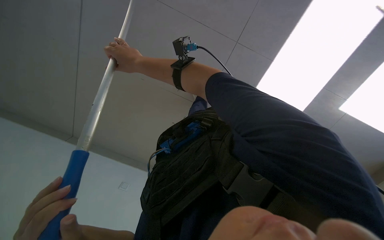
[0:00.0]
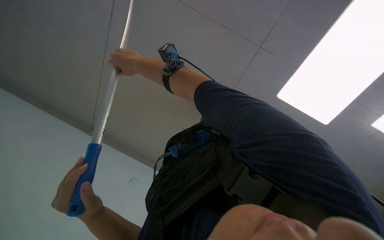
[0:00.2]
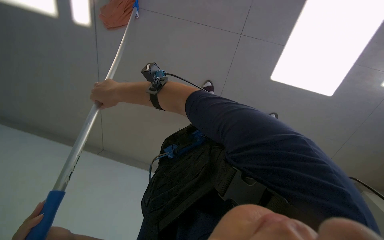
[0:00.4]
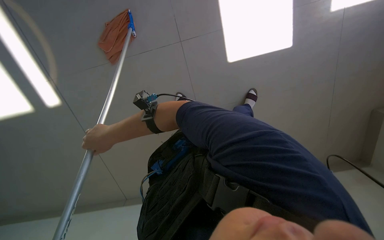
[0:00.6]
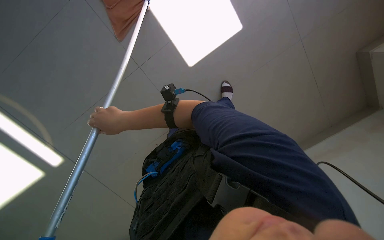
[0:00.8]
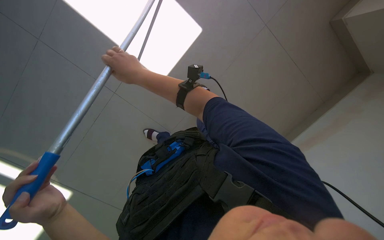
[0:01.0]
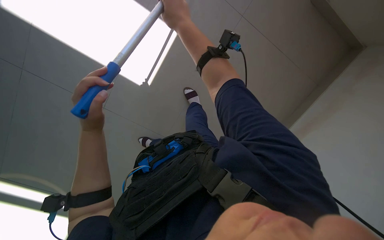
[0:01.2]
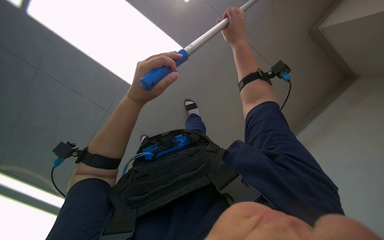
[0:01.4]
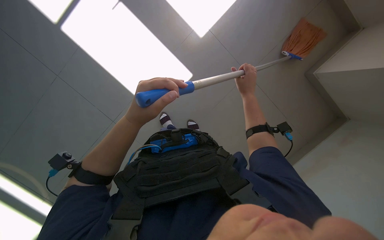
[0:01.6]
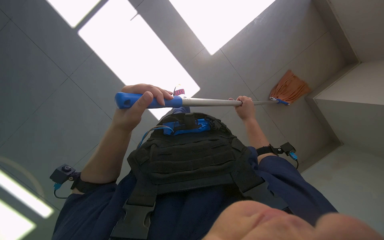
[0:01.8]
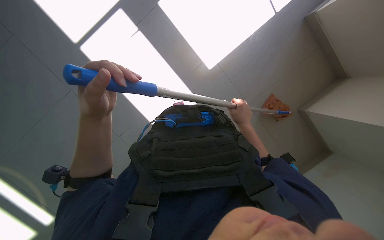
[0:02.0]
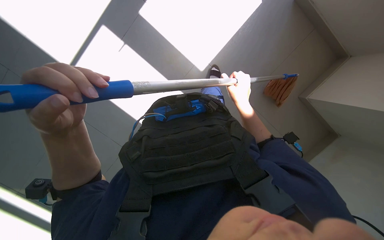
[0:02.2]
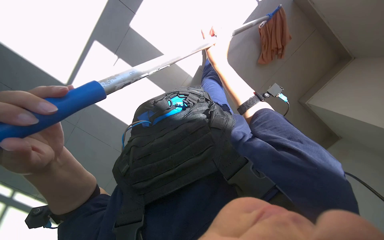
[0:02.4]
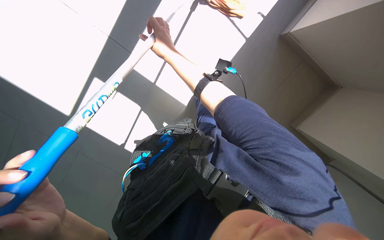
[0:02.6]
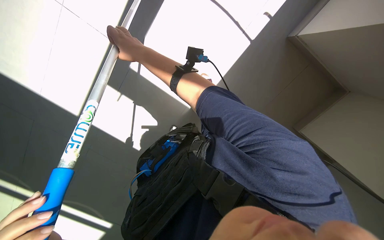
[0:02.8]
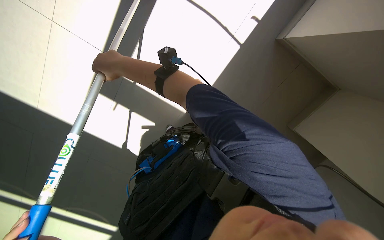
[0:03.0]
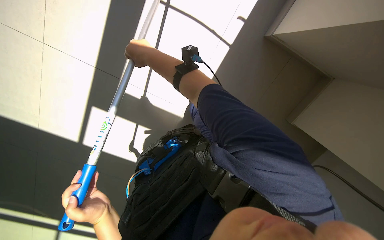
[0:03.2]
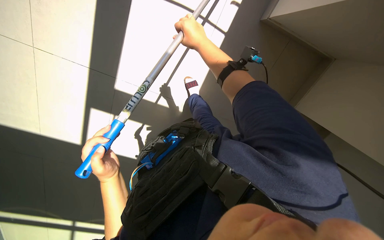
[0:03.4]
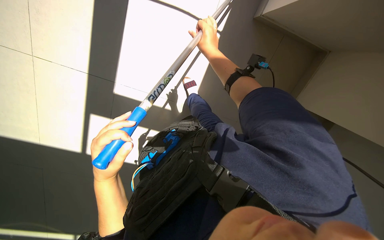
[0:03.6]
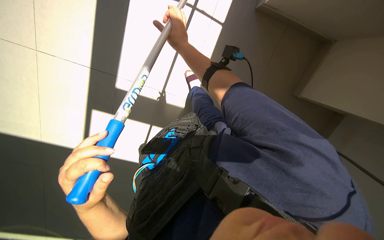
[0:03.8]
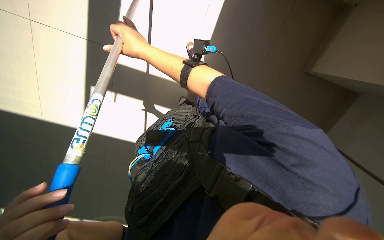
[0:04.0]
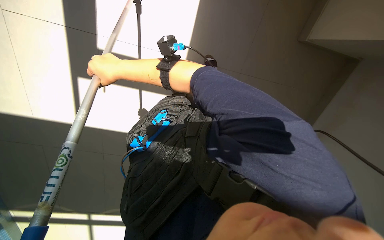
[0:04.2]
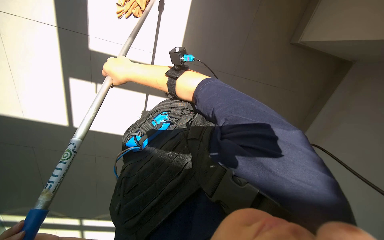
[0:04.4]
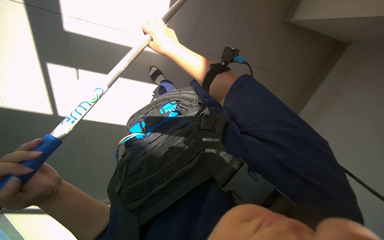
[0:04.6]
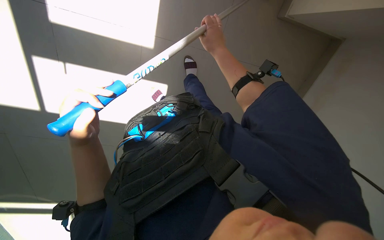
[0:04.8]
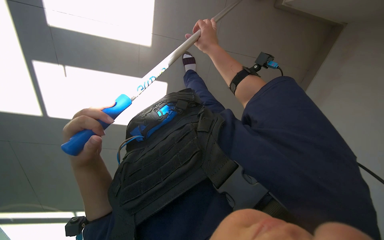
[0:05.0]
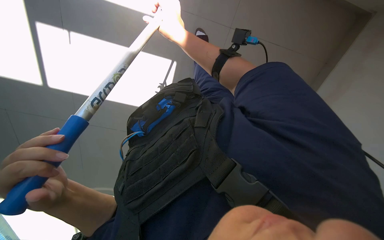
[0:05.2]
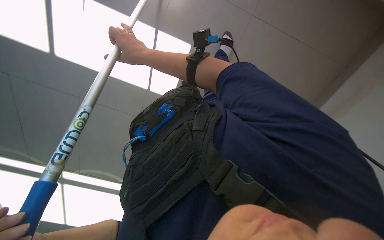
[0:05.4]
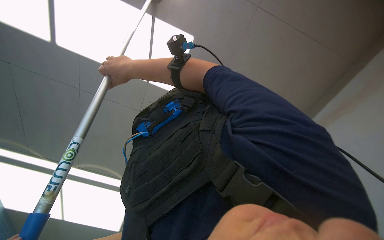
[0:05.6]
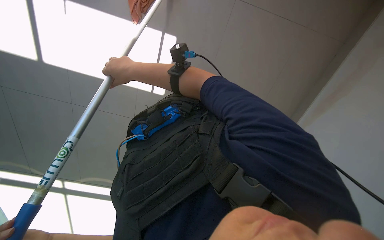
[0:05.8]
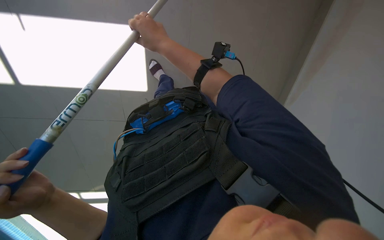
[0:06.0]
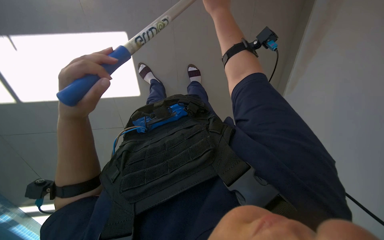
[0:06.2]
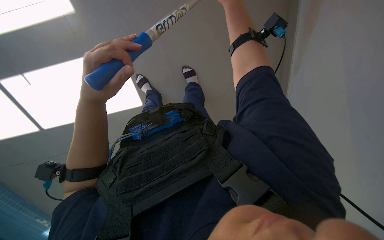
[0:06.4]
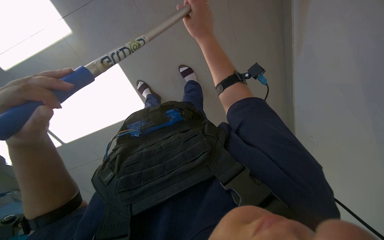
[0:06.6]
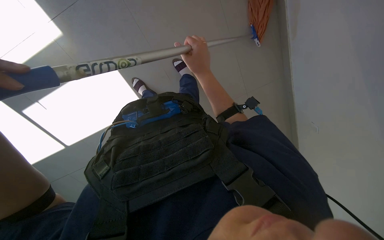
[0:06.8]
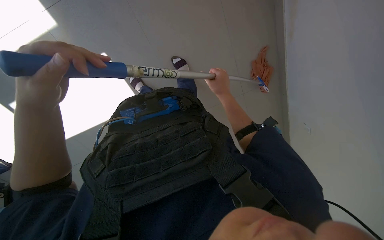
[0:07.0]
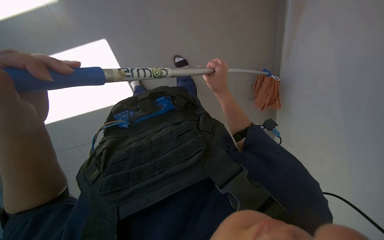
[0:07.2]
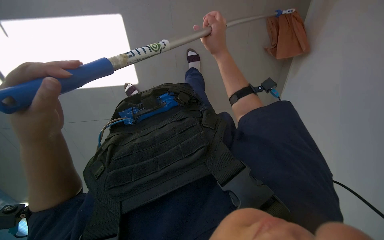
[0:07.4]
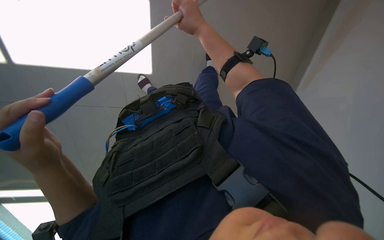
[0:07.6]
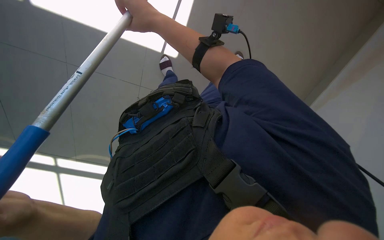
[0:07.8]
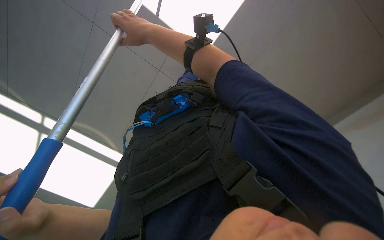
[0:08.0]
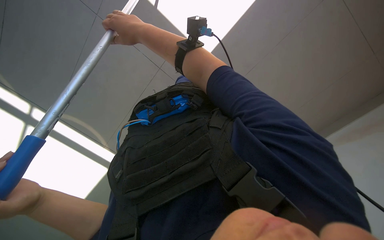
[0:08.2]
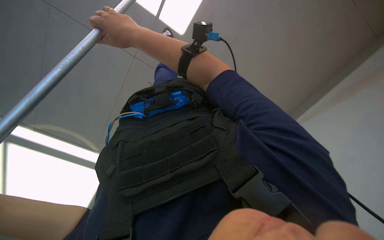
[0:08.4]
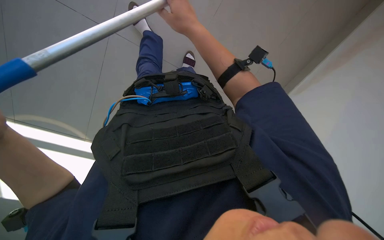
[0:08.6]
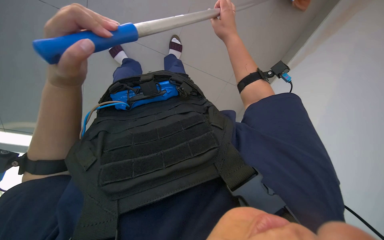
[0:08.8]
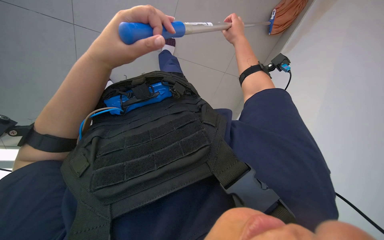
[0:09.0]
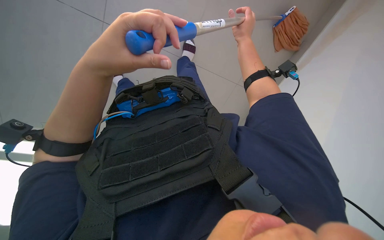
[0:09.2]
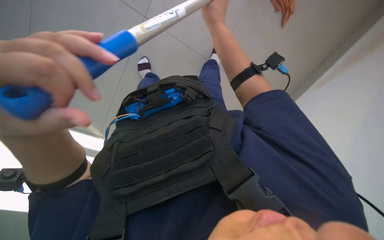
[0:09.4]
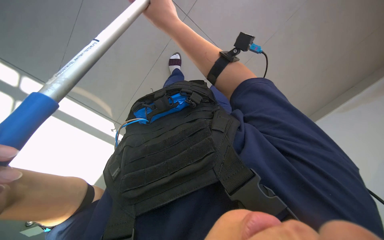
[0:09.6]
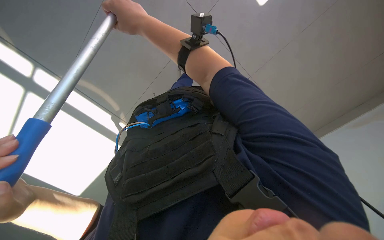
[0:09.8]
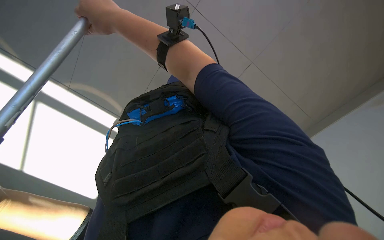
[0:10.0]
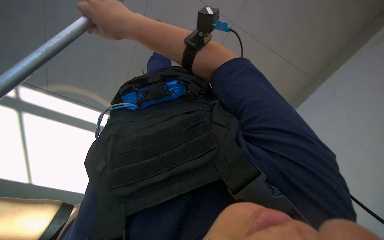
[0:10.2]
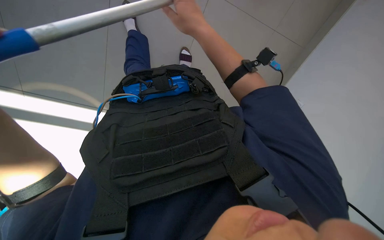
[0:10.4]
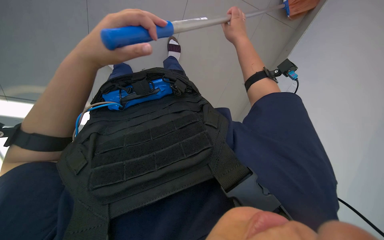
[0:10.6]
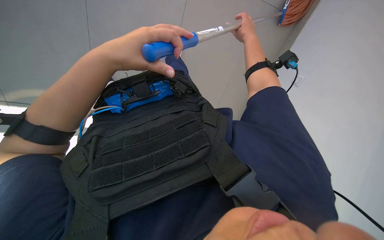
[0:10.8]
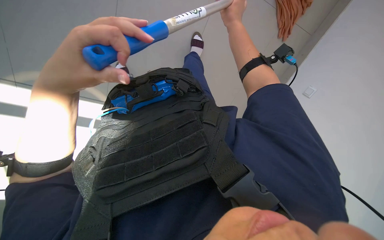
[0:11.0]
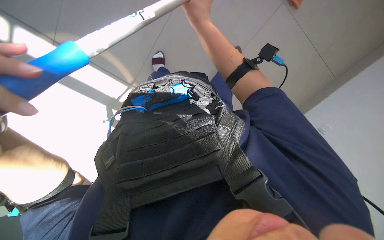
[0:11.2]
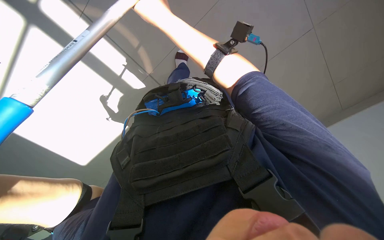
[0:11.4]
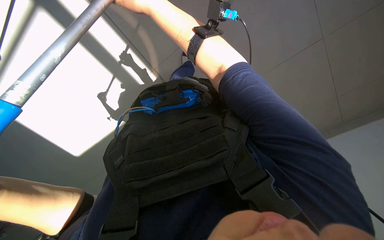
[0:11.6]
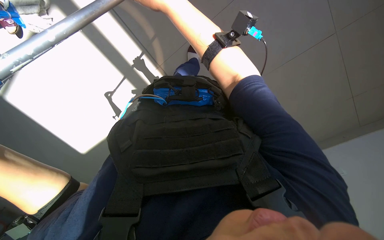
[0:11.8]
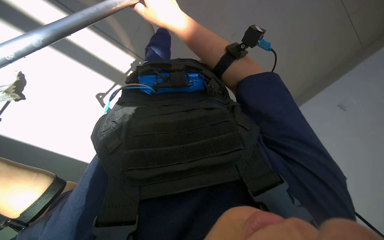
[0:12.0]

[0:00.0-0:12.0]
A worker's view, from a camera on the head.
Job: mopping floor.
The whole recording: Mopping pool deck floor. The worker mops the tiled floor around the pool with a long-handled mop.
0:01.6 to 0:03.0: The right hand travels to the left and up the picture by some 30 cm.
0:03.0 to 0:04.4: The right hand goes to the right and returns, approximately 30 cm each way.
0:04.4 to 0:06.0: The camera pitches downward, by approximately 15 degrees. The right hand moves left and right over roughly 25 cm, changing direction 2 times.
0:06.0 to 0:07.6: The left hand travels to the right by approximately 10 cm. Meanwhile the right hand goes up and down the picture, about 25 cm each way, reversing 2 times.
0:07.6 to 0:09.0: The right hand moves to the right and farther from the camera, approximately 25 cm.
0:09.0 to 0:10.4: The right hand is displaced to the left and nearer to the camera by about 20 cm.
0:10.4 to 0:12.0: The right hand reaches about 25 cm to the right, then returns.

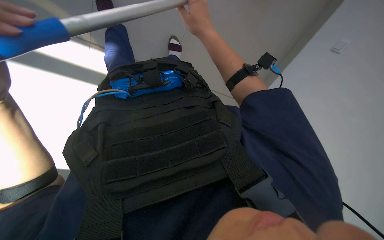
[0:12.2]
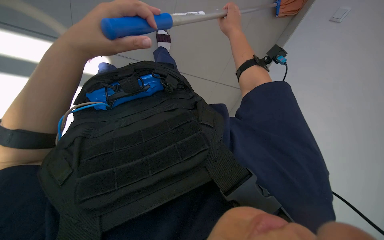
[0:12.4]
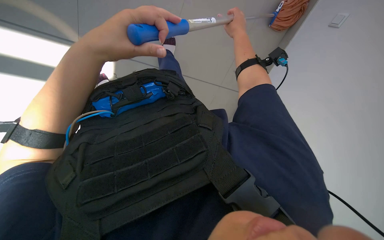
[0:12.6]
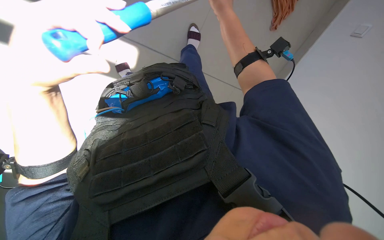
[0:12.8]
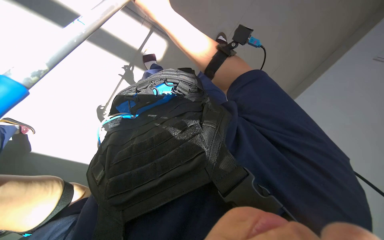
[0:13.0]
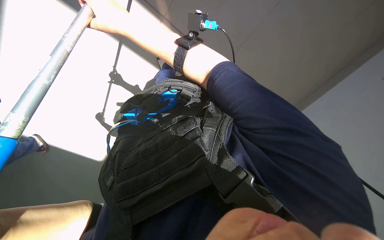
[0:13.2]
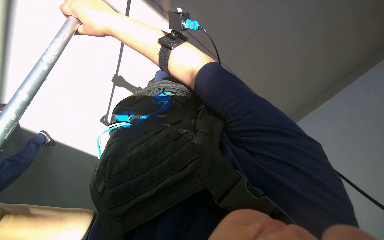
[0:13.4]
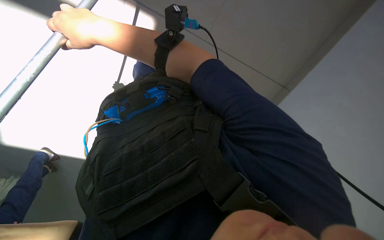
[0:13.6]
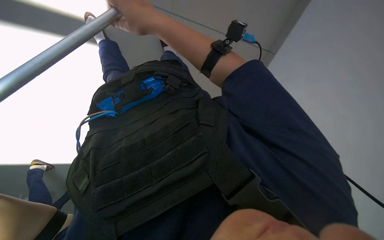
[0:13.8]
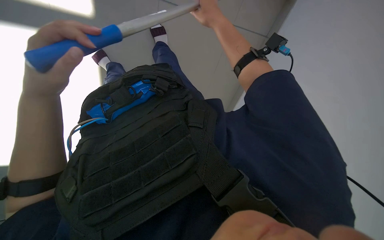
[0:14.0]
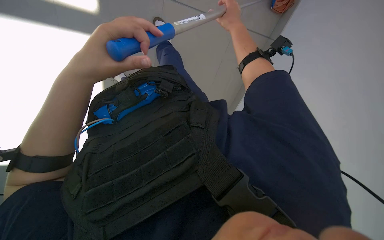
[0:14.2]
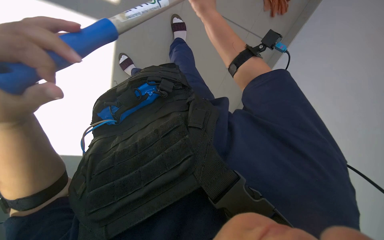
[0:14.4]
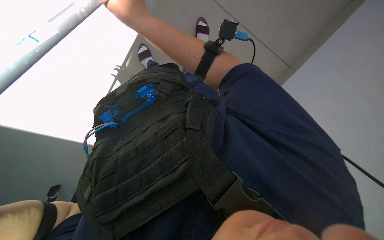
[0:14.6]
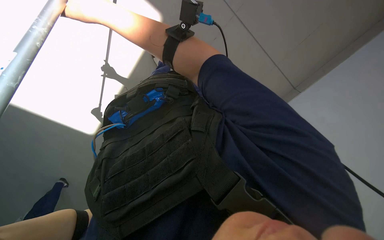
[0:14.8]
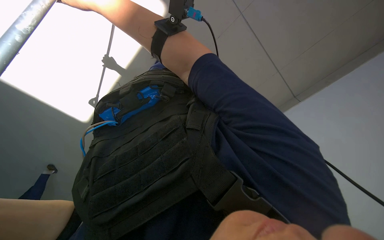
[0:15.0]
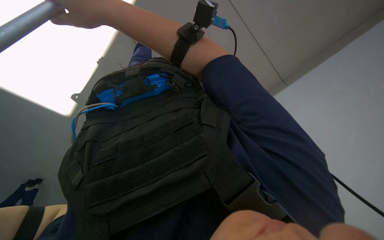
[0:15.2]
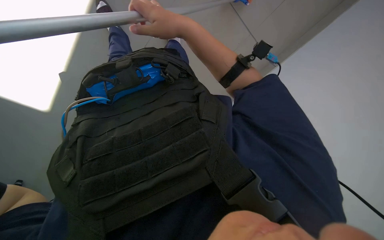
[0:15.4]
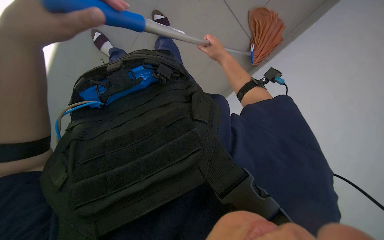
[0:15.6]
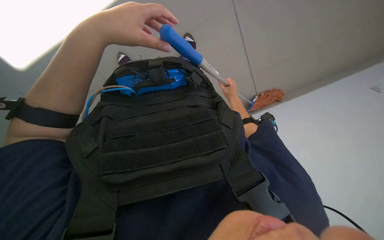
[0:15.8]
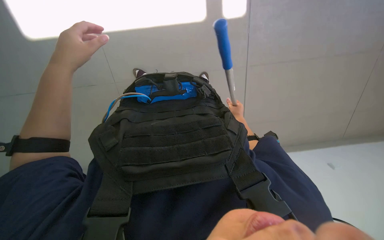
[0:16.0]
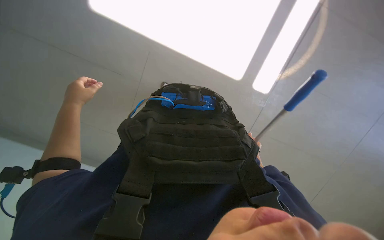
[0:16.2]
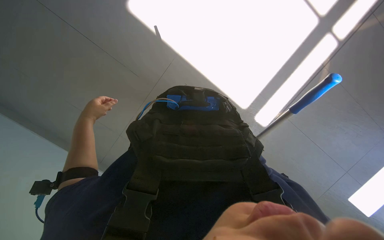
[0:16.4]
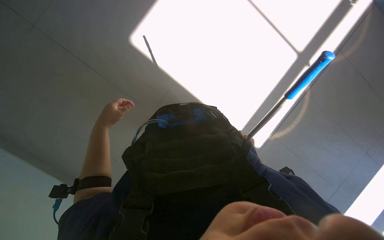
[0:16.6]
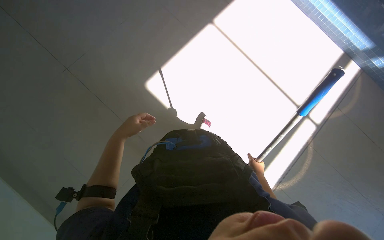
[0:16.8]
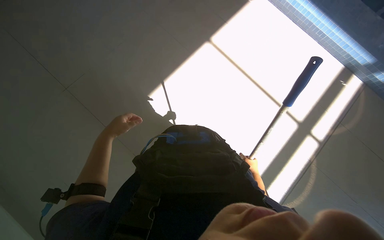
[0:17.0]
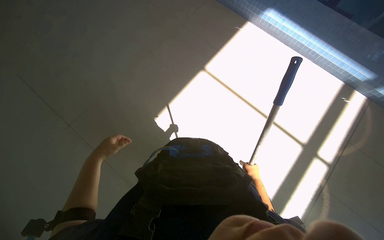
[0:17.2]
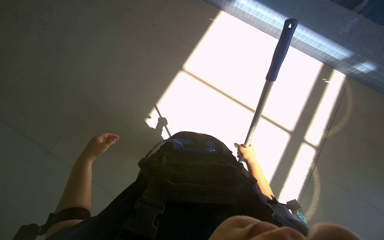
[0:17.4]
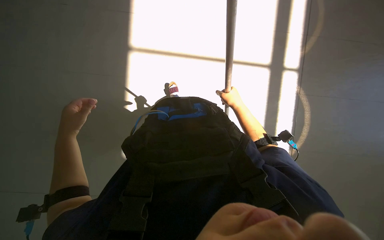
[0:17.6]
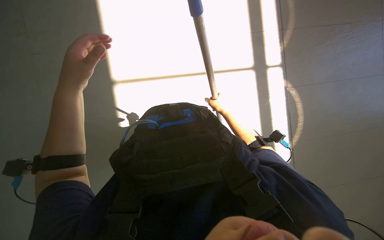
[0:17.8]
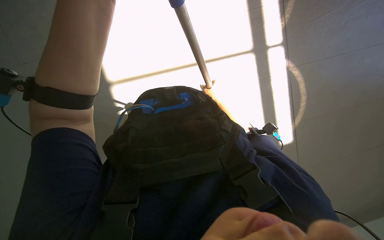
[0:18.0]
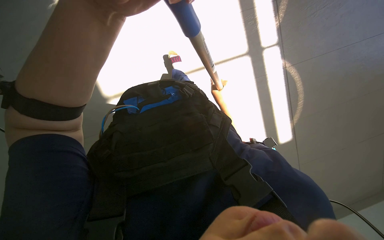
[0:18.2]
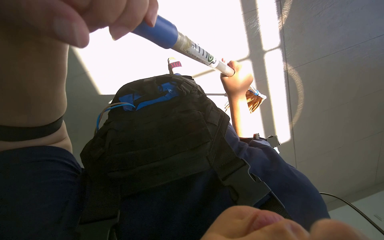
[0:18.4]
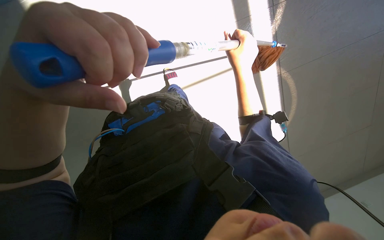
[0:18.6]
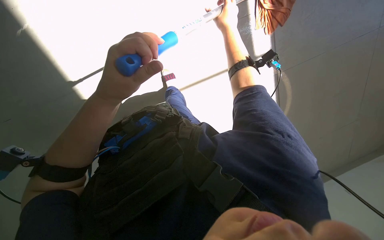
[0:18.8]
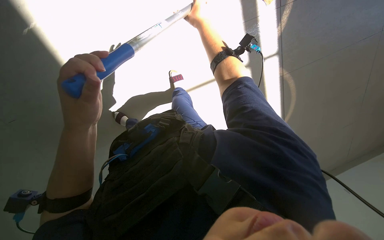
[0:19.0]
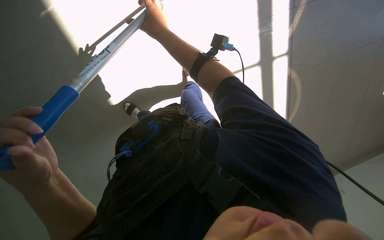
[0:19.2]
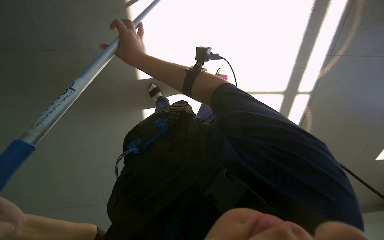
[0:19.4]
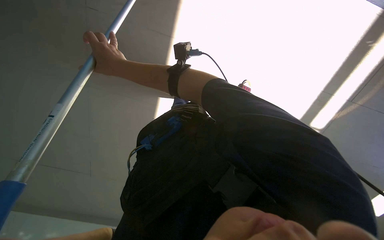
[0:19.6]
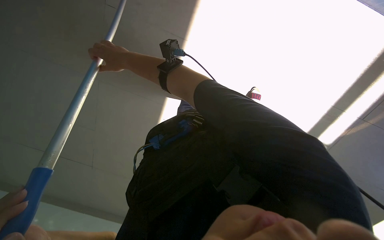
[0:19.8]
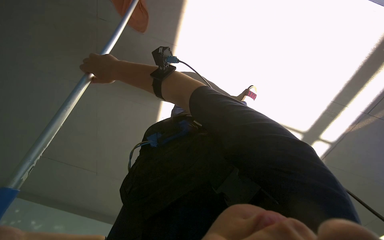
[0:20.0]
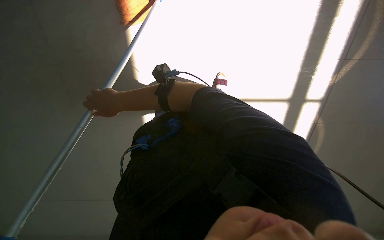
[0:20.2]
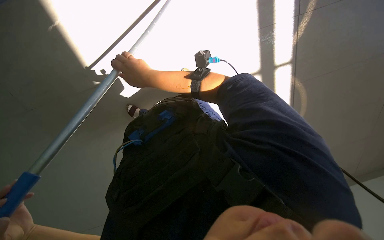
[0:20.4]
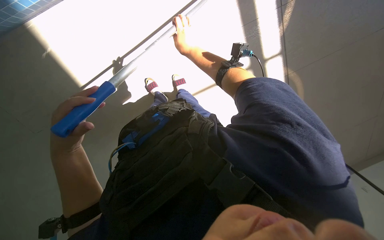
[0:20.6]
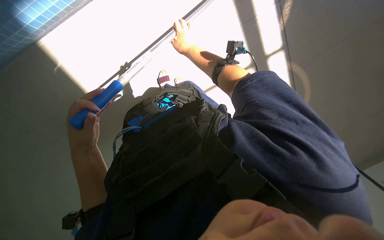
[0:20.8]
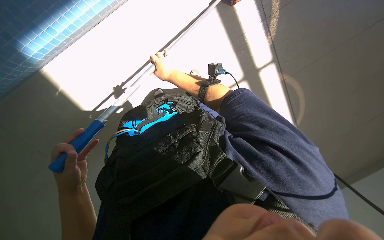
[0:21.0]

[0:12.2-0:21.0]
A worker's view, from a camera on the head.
Job: mopping floor.
The whole recording: Mopping pool deck floor. The worker mops the tiled floor around the pool with a long-handled mop.
0:12.2 to 0:13.6: The view swings roughly 15 degrees to the left.
0:15.2 to 0:16.6: The wearer looks approximately 25 degrees further upward. The right hand travels farther from the camera, down the picture and to the right by approximately 50 cm.
0:16.6 to 0:18.0: The view tilts some 15 degrees upward. The right hand travels up the picture by roughly 35 cm. The left hand shifts about 50 cm up the picture, to the right and nearer to the camera.
0:19.6 to 0:21.0: Everything in view rotates some 30 degrees counterclockwise. The right hand moves to the right and farther from the camera, roughly 35 cm.
